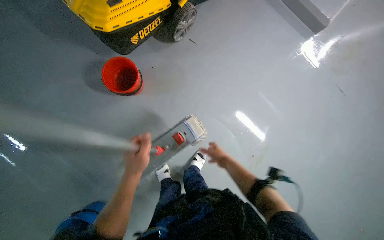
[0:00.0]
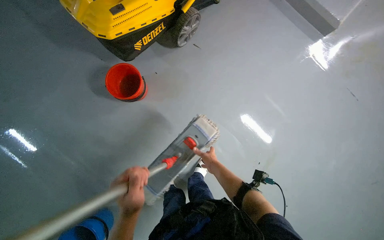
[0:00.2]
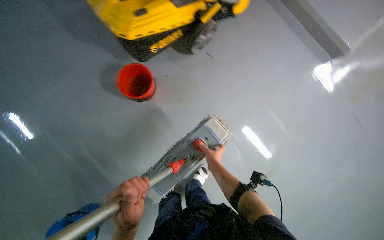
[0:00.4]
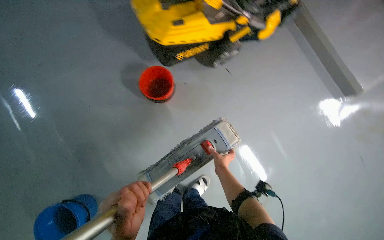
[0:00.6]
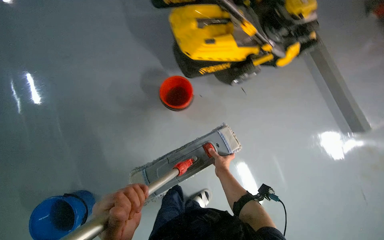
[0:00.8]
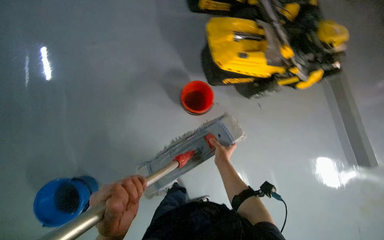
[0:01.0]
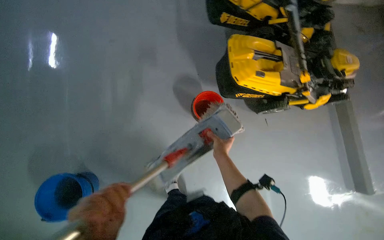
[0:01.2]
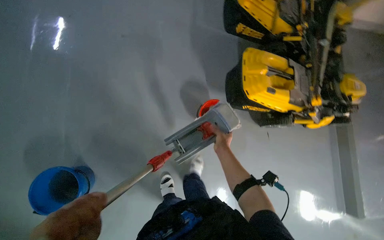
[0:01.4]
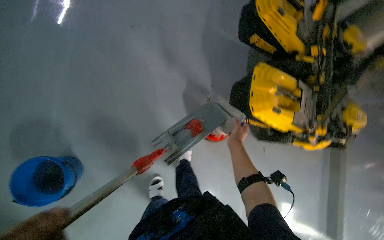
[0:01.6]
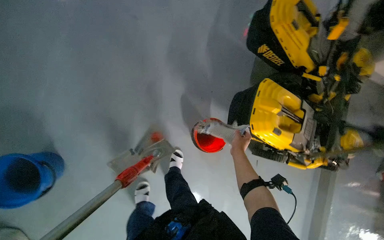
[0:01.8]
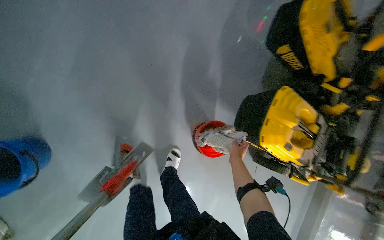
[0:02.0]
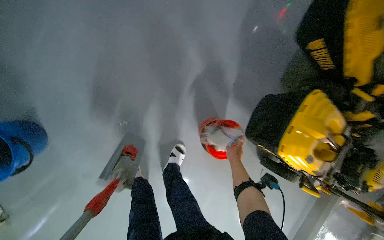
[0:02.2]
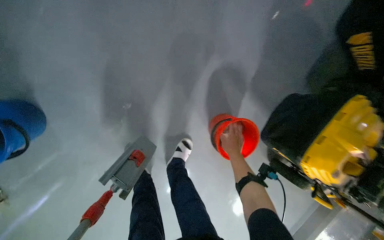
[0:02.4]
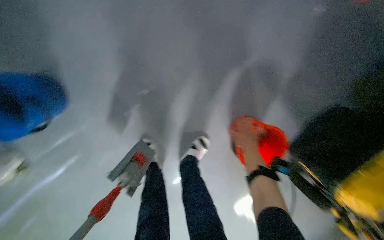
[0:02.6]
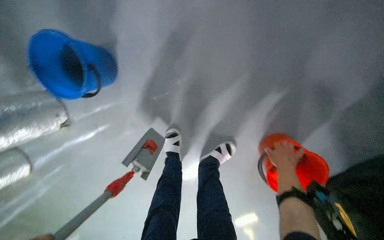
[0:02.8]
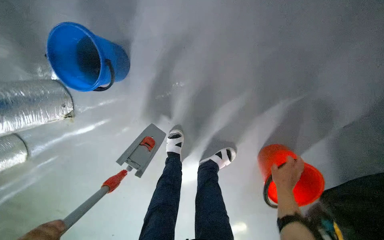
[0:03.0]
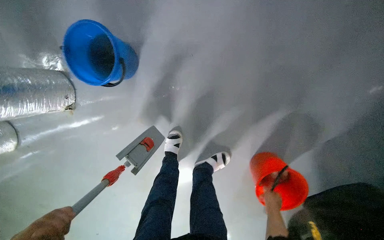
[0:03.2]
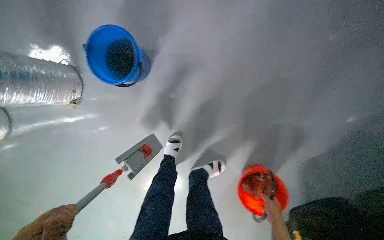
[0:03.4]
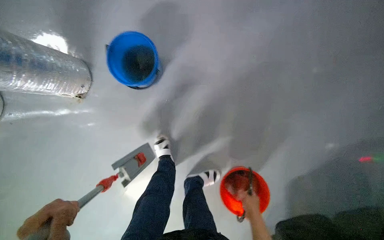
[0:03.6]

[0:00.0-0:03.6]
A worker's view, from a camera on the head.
Job: mopping floor.
The whole recording: Mopping floor. The worker mops the floor, occasionally wringing and adjusting the mop head.
0:01.8 to 0:03.6: The scene rotates clockwise by some 60 degrees.

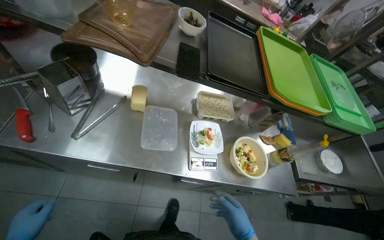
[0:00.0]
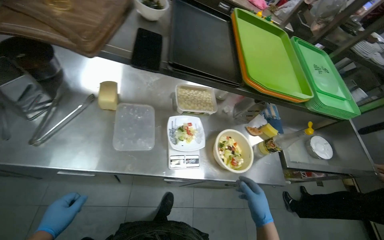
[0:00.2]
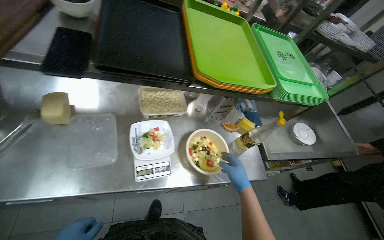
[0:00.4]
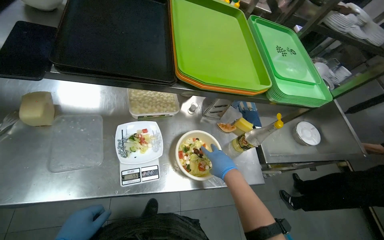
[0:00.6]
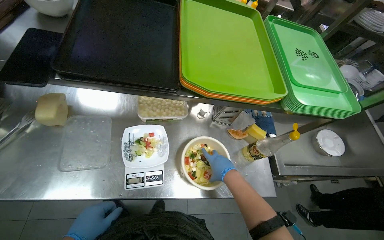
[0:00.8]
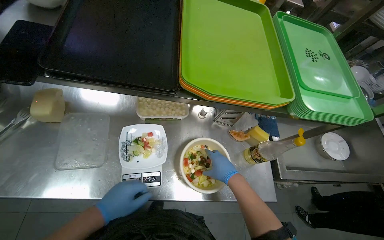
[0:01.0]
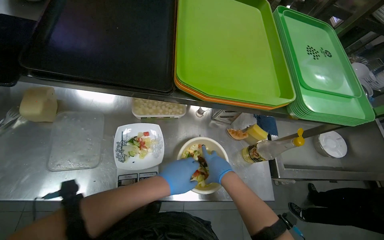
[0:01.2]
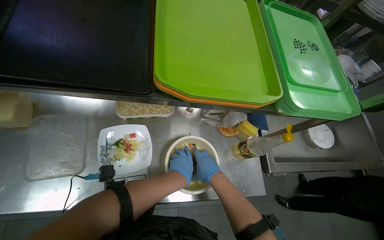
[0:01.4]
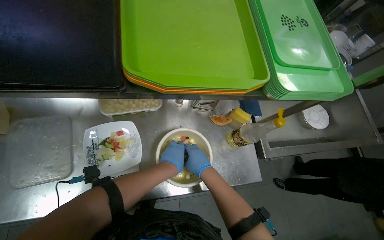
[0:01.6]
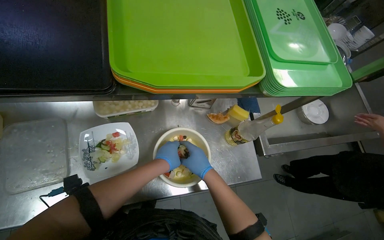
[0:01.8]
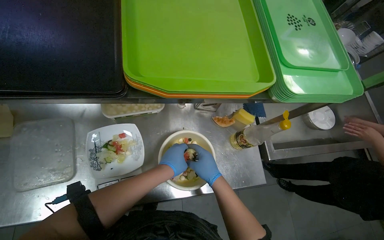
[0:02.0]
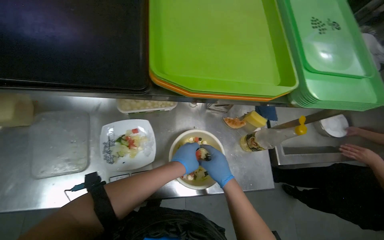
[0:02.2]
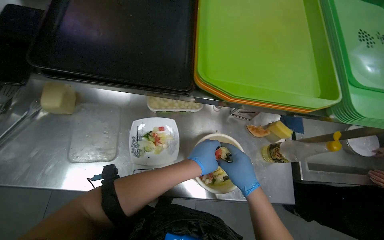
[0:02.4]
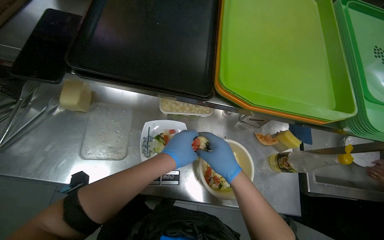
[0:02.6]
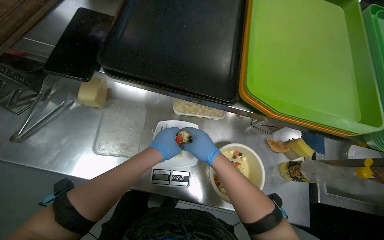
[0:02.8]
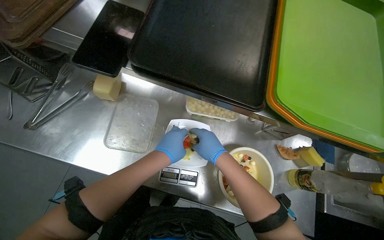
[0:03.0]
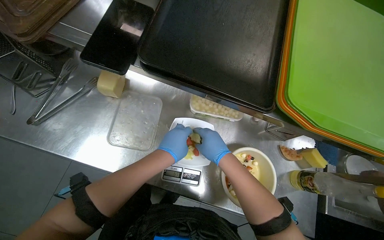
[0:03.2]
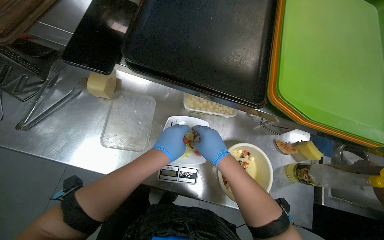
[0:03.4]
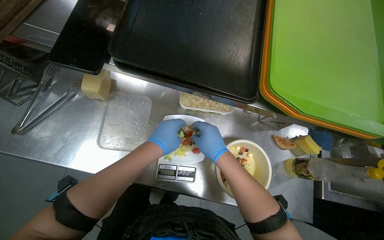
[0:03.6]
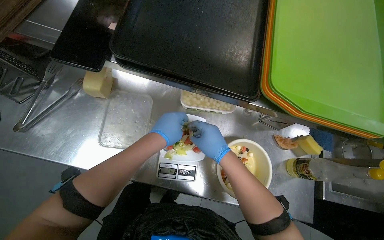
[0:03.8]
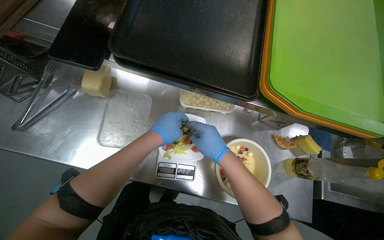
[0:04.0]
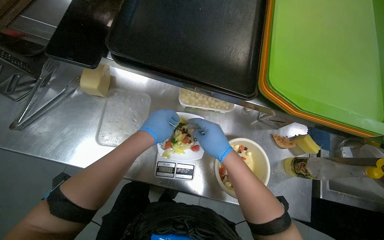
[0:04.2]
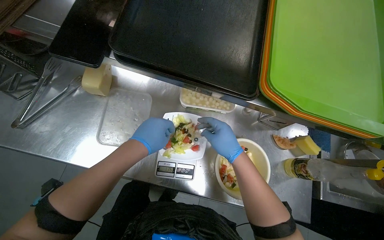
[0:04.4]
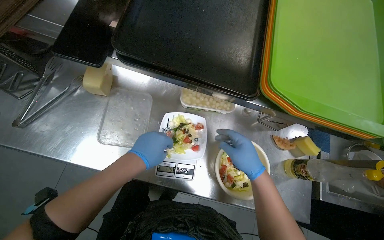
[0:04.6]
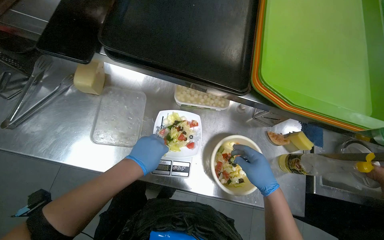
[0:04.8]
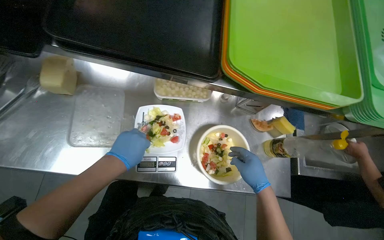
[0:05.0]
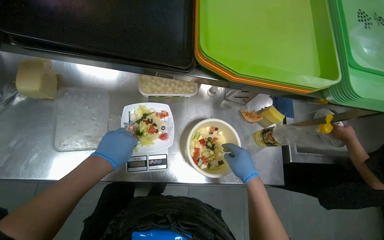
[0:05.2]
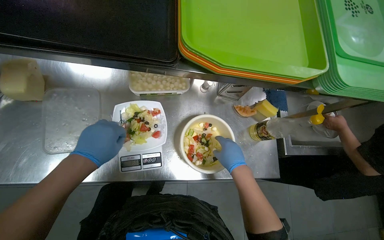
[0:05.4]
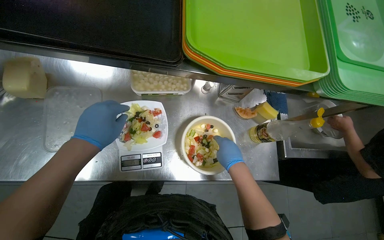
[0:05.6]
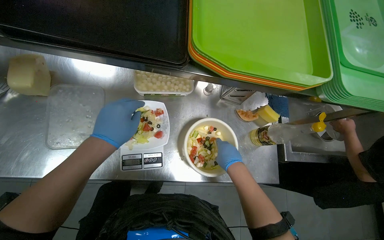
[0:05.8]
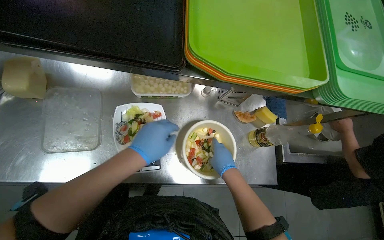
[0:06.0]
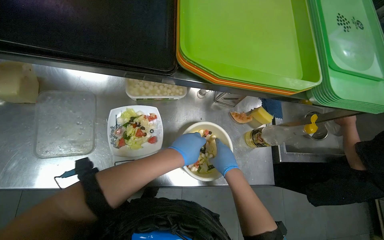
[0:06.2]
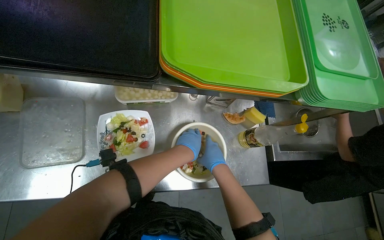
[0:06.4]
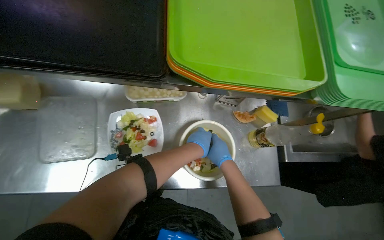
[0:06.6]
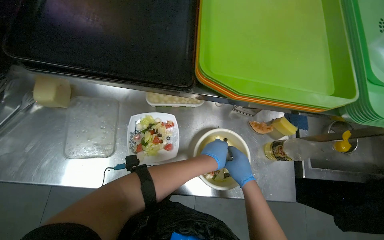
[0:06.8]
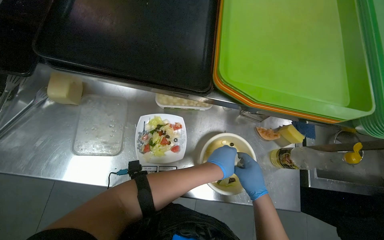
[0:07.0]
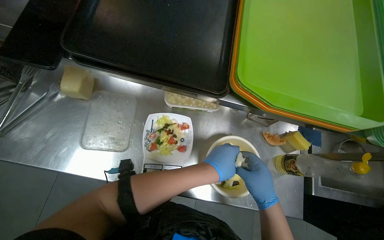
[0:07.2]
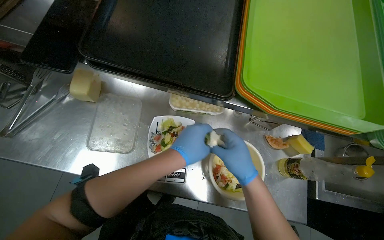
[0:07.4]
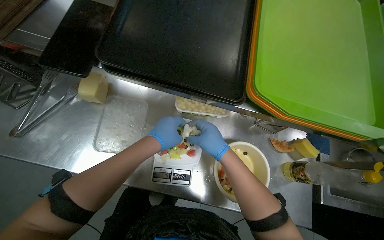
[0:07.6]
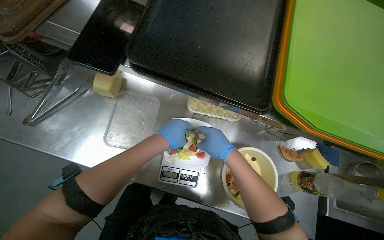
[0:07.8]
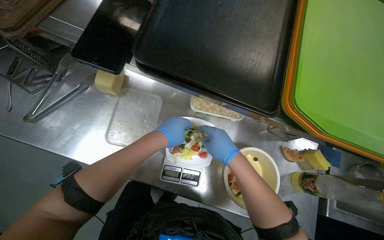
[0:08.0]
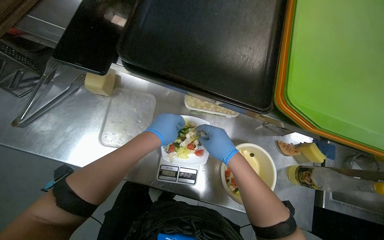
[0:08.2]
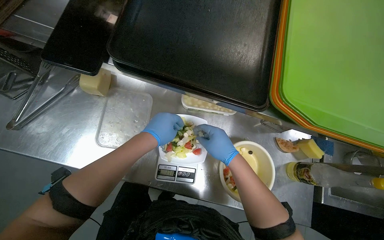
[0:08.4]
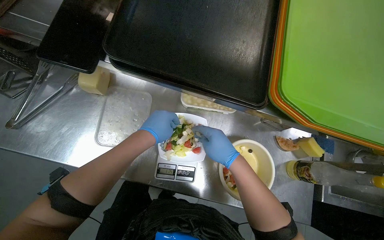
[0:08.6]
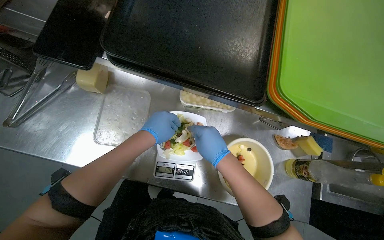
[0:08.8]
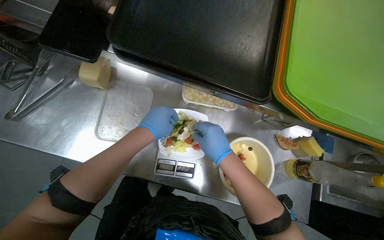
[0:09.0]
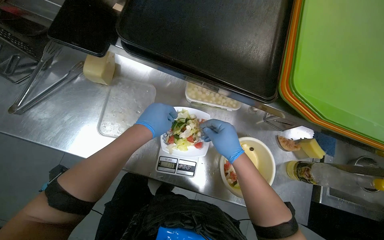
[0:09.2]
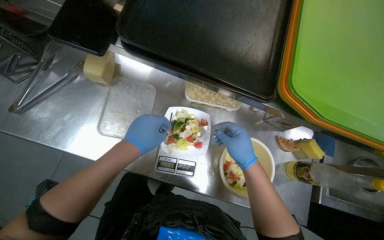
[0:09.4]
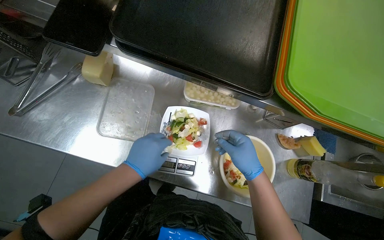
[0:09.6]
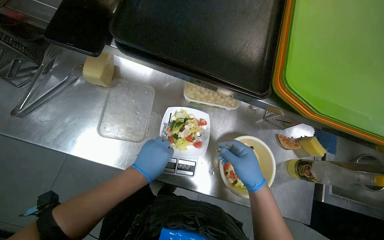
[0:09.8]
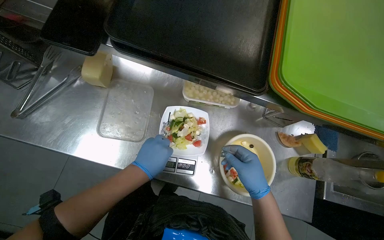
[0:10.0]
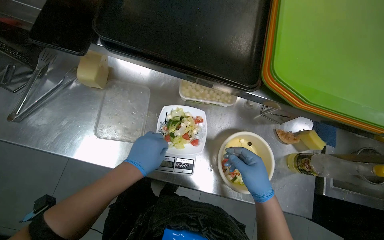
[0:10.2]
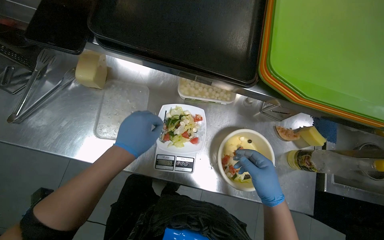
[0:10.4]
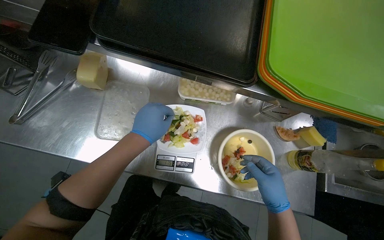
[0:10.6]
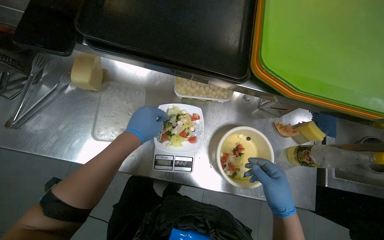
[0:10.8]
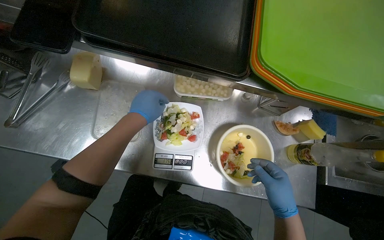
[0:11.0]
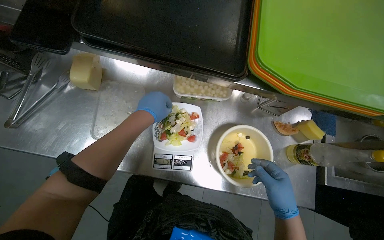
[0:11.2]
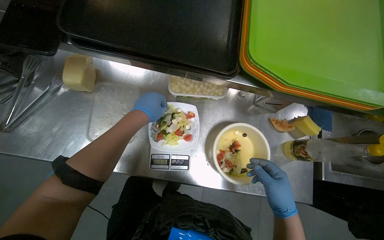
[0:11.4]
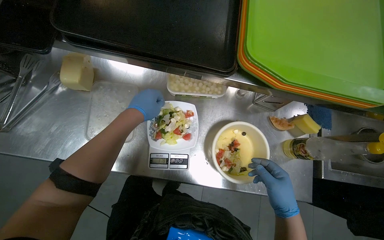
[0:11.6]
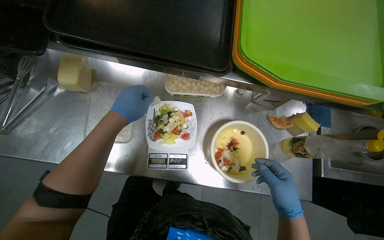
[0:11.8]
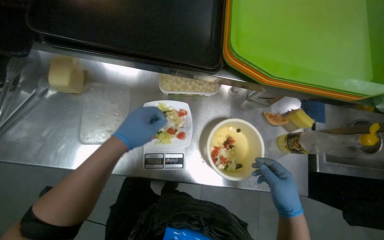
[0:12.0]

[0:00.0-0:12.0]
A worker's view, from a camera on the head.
Job: preparing food.
The whole recording: Adding ingredients to salad plate. The worker adds various ingredients from a bowl to a salad plate on a scale.
0:00.0 to 0:01.6: The camera travels some 50 cm. The view tips downward by about 15 degrees.
0:01.6 to 0:03.0: The wearer's head swings about 25 degrees to the left. The right hand is displaced up the picture by approximately 10 cm.
0:03.0 to 0:04.4: The hands make small movements and keep their place.
0:04.4 to 0:06.0: The right hand moves down the picture, about 15 cm.
0:06.0 to 0:07.6: The right hand is displaced up the picture by approximately 15 cm; the left hand reaches approximately 15 cm to the right, then returns.
0:07.6 to 0:09.0: The hands are busy where they are.
0:09.0 to 0:10.4: The left hand heads nearer to the camera, covering some 10 cm; the right hand travels down the picture and to the right by some 20 cm.
0:10.4 to 0:12.0: The left hand moves approximately 15 cm farther from the camera and comes back.

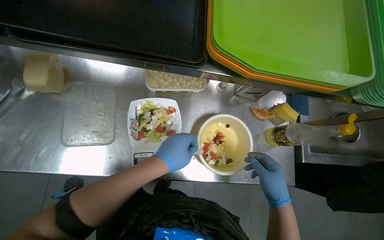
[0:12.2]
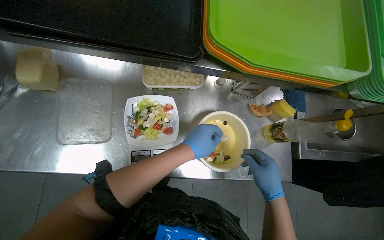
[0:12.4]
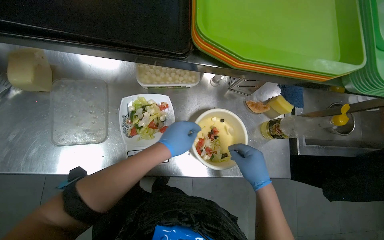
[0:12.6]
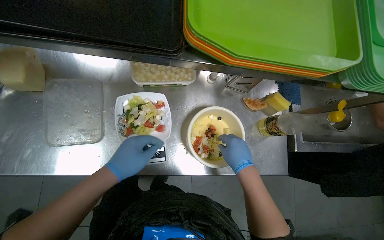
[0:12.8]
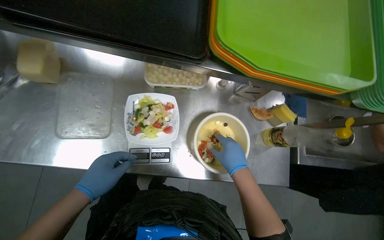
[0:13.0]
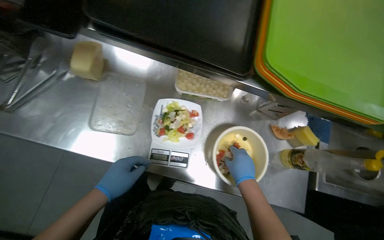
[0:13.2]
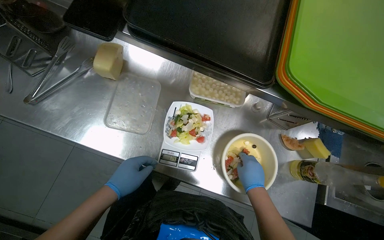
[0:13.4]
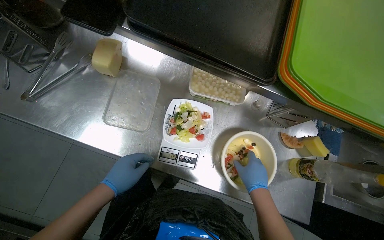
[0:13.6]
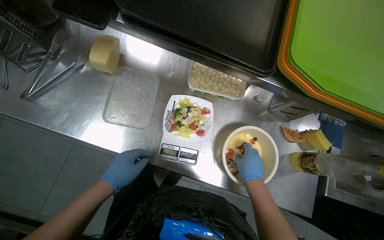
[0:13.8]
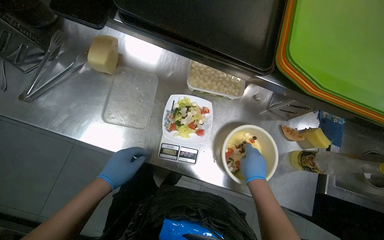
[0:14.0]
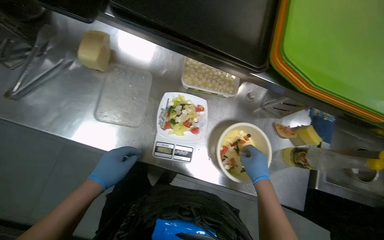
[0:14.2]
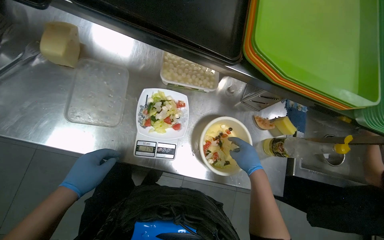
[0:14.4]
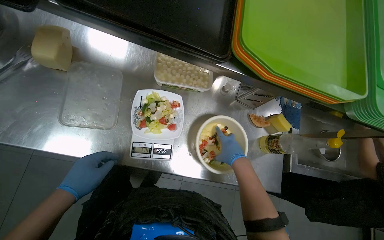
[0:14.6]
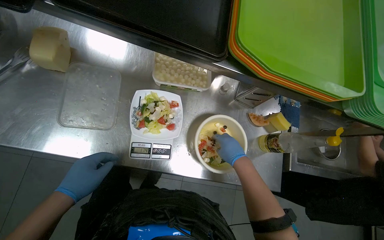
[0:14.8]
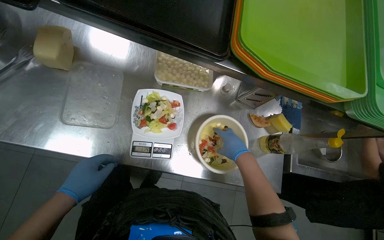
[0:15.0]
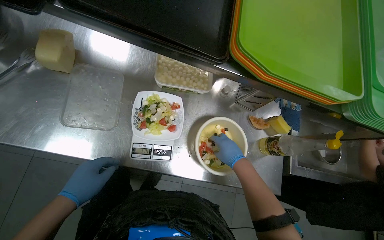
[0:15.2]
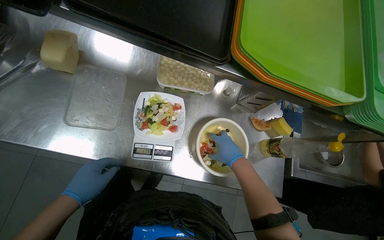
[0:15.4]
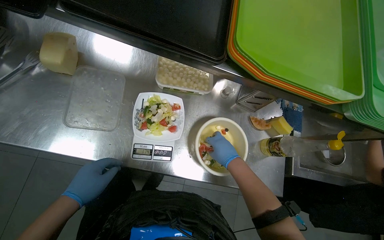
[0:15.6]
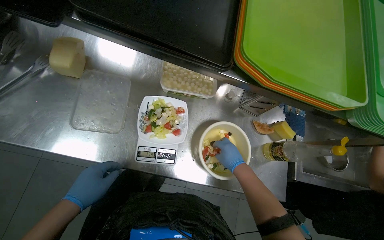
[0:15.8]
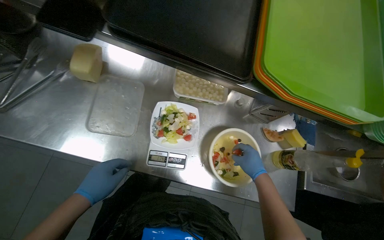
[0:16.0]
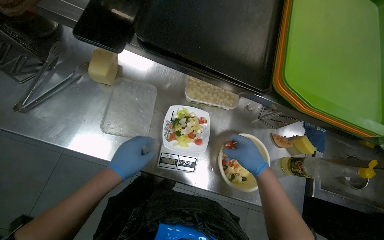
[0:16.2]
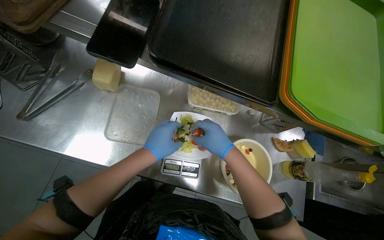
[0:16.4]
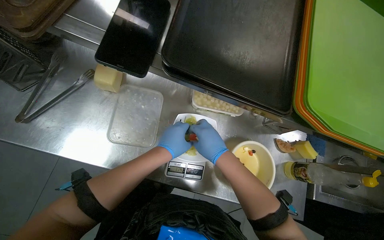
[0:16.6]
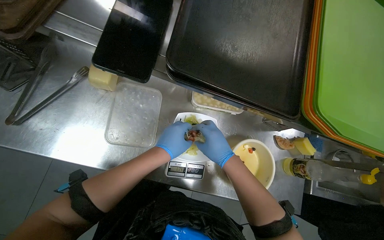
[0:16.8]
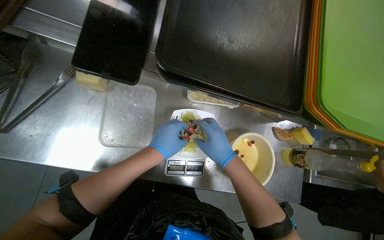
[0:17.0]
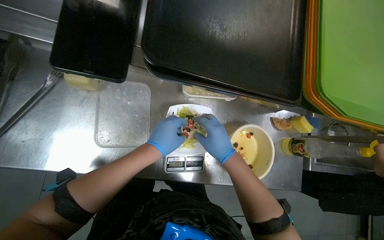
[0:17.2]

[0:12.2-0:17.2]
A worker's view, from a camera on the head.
Job: preparing food.
The whole recording: Adding ingredients to salad plate. The worker adds various ingredients from a bowl to a salad plate on a scale.
0:12.2 to 0:13.8: The right hand shifts approximately 10 cm to the left. The left hand goes about 25 cm to the left and down the picture.
0:13.8 to 0:15.6: The hands work in one place, with small movements.
0:15.6 to 0:17.2: The left hand is displaced up the picture and to the right by roughly 20 cm.
